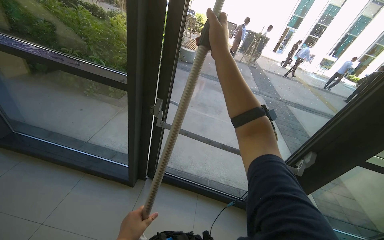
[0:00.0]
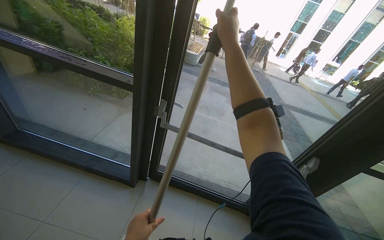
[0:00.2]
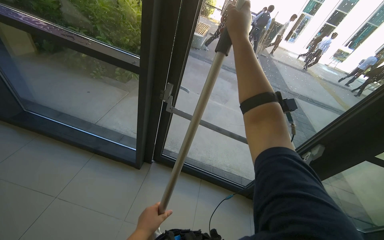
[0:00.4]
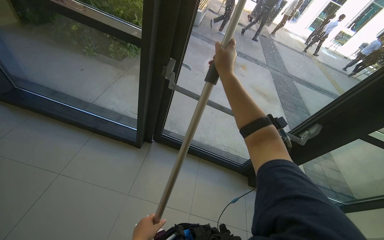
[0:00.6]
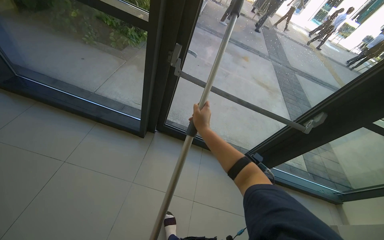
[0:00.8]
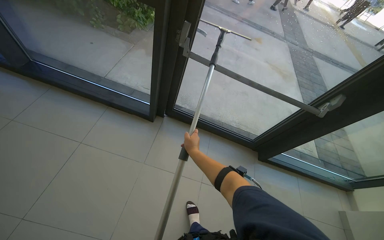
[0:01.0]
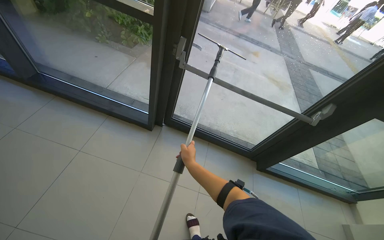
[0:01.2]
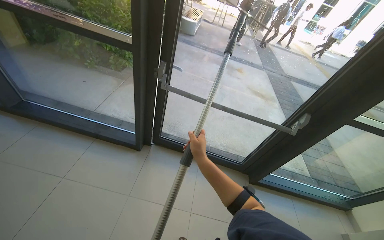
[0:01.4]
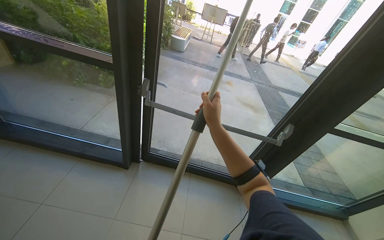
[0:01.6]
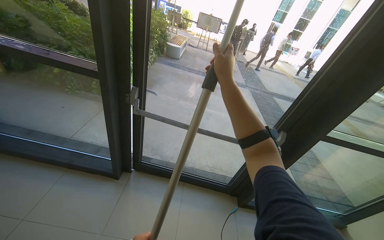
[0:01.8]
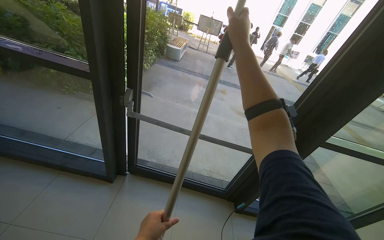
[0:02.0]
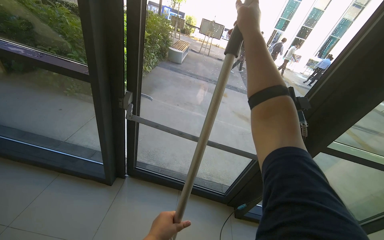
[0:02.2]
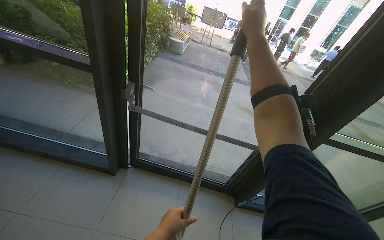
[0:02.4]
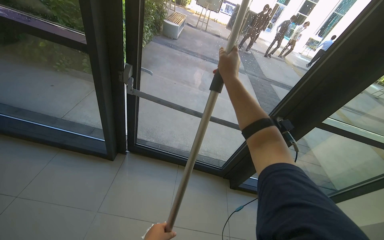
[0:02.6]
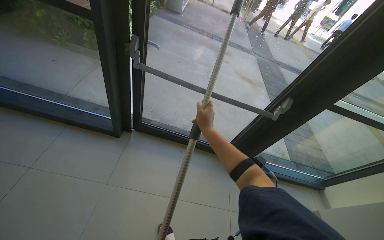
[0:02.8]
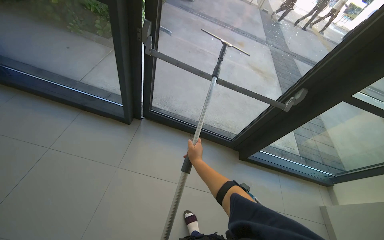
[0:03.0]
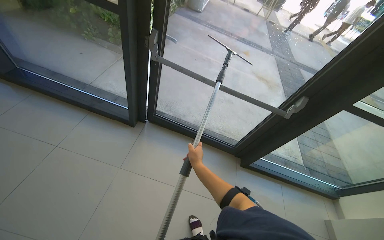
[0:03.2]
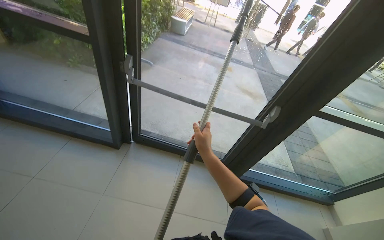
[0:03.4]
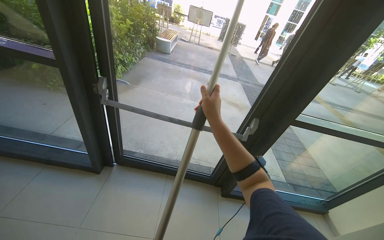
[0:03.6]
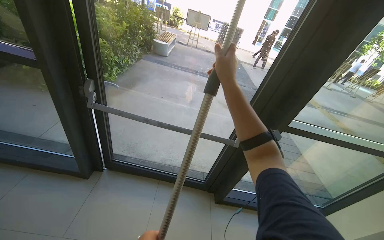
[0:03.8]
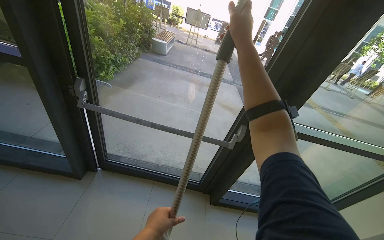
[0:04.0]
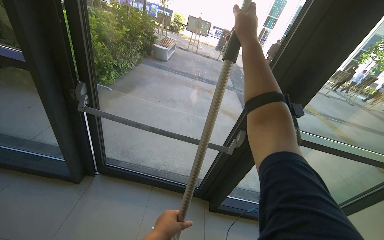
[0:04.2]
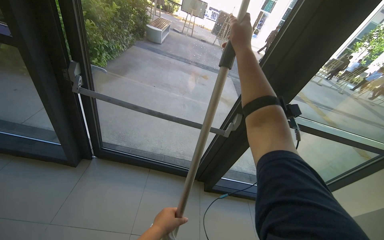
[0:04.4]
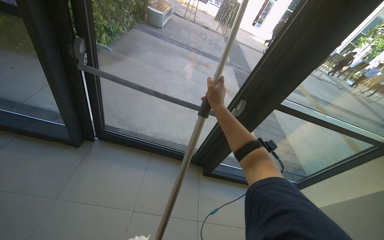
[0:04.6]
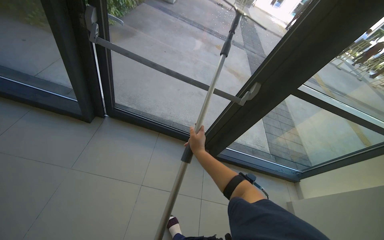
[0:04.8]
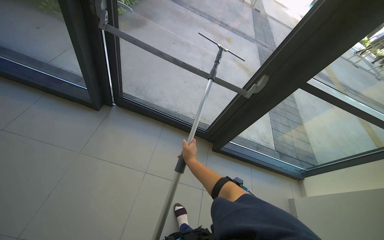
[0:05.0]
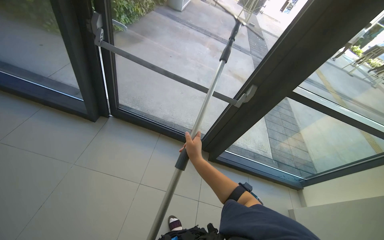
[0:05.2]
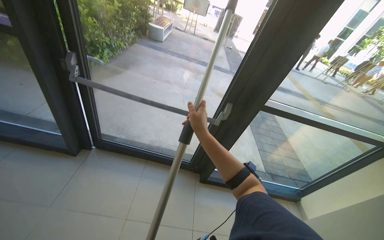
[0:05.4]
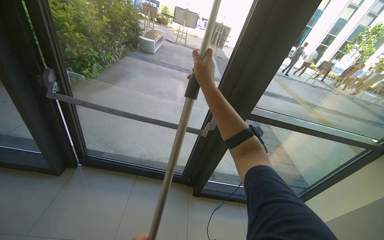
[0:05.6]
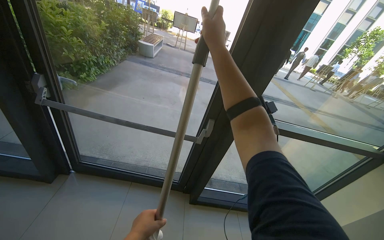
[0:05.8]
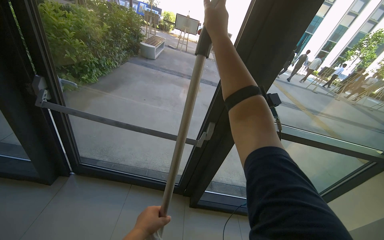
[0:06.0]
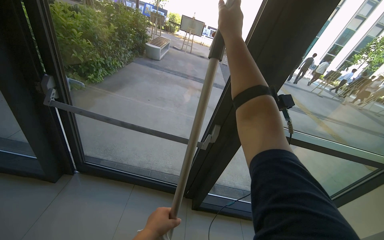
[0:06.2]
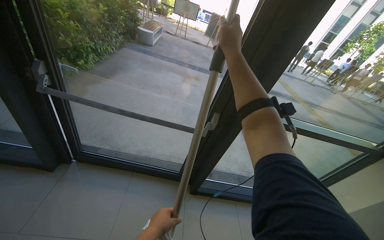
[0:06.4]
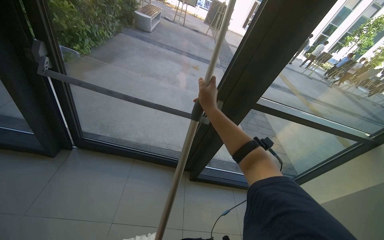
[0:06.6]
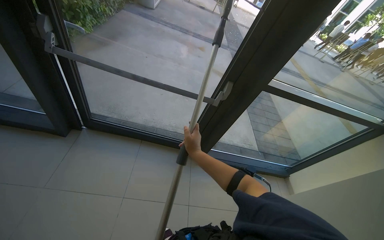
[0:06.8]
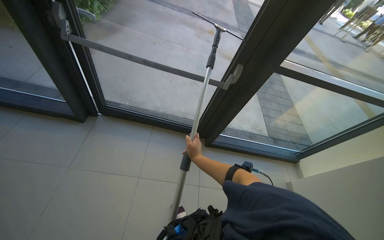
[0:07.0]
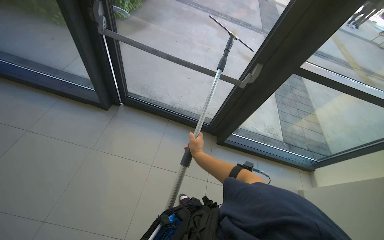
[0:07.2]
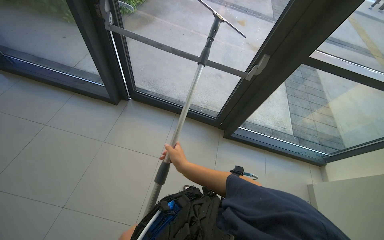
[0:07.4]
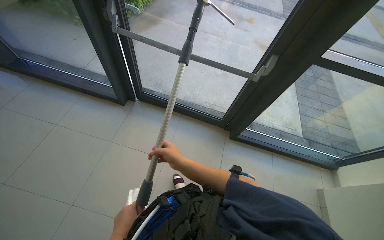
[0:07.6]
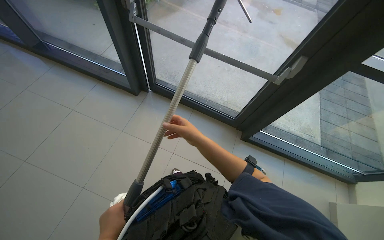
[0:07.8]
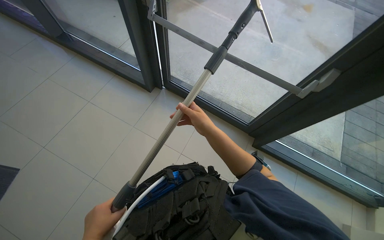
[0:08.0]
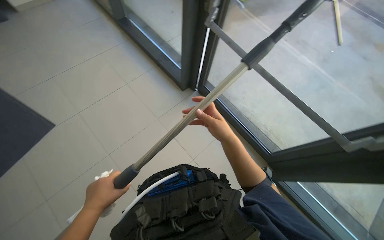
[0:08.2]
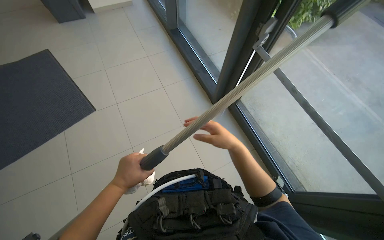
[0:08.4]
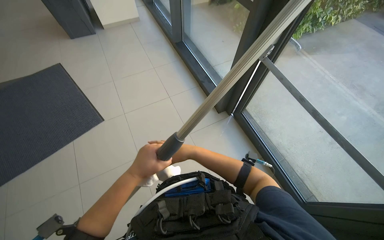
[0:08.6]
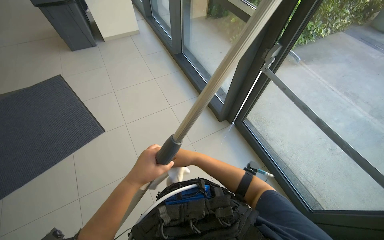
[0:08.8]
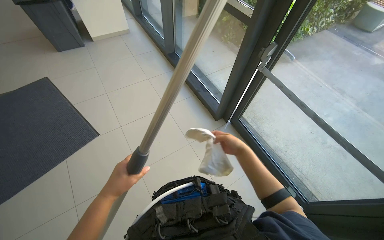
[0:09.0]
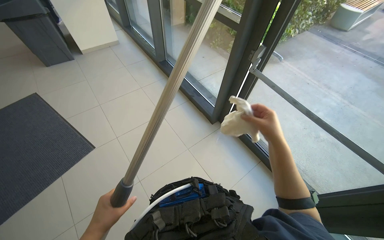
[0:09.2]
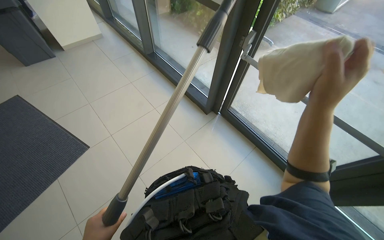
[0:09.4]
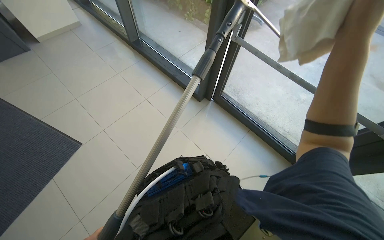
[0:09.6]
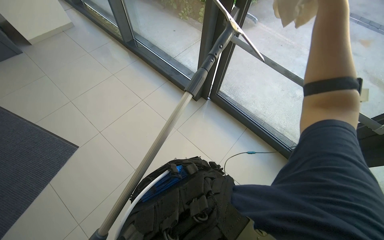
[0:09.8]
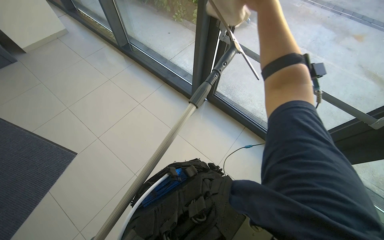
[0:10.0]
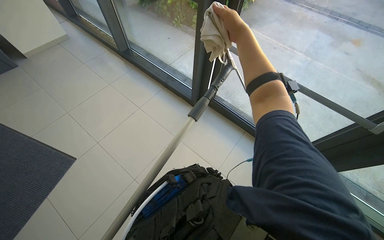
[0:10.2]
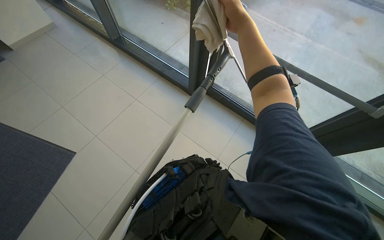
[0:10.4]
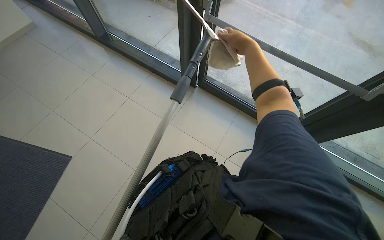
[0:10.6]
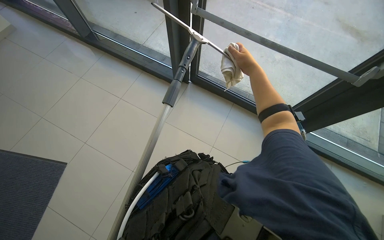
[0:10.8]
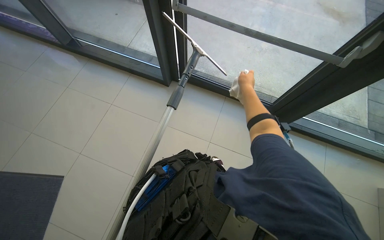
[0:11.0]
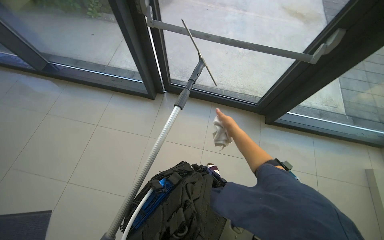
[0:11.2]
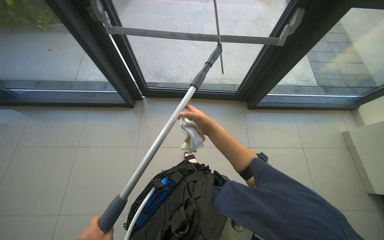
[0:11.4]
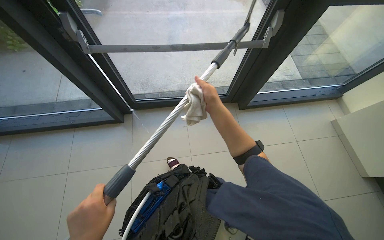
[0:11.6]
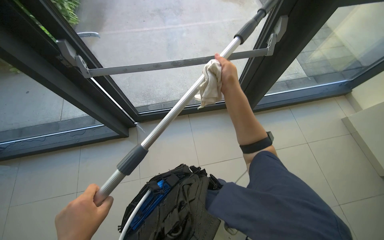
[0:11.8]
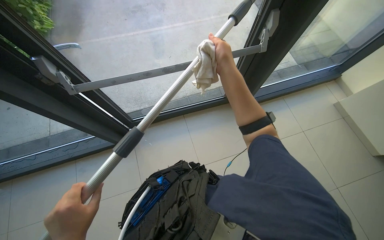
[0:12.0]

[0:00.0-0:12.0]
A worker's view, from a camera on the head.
Job: cleaning windows.
The whole recording: Cleaning glass panels. The worker cleans large glass panels using a long-handled squeegee and a cloth.
0:00.0 to 0:01.6: The right hand travels down the picture by roughly 30 cm.
0:01.6 to 0:03.0: The camera pitches downward, by some 15 degrees. The right hand shifts approximately 35 cm down the picture.
0:03.0 to 0:04.4: The view tilts about 10 degrees upward. The right hand is displaced up the picture and to the right by roughly 70 cm.
0:04.4 to 0:06.0: The right hand moves some 50 cm down the picture and comes back.
0:06.0 to 0:07.6: The view tips downward by about 20 degrees. The right hand is displaced down the picture and to the left by roughly 70 cm.
0:07.6 to 0:09.0: The wearer looks approximately 35 degrees further to the left. The view tips upward by some 15 degrees.
0:10.4 to 0:12.0: The head turns to the right by about 55 degrees.

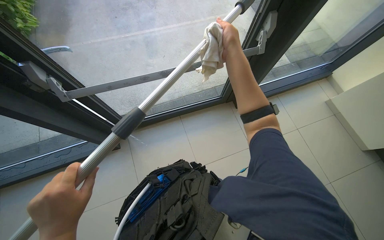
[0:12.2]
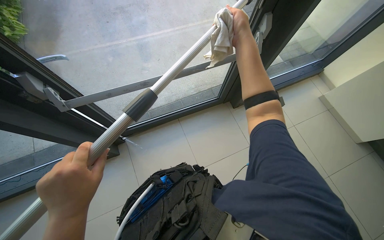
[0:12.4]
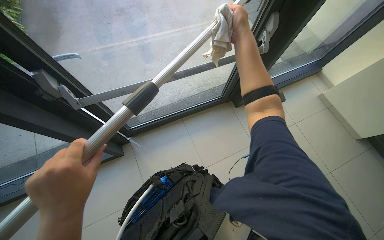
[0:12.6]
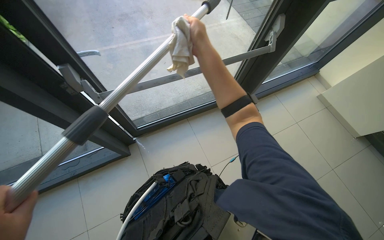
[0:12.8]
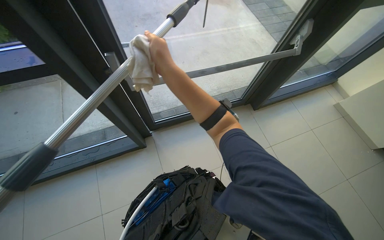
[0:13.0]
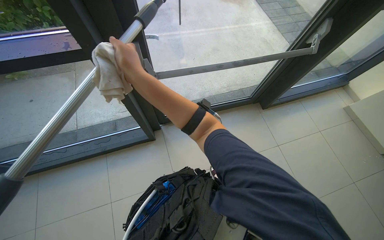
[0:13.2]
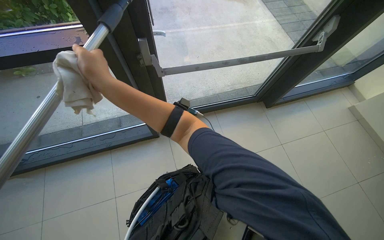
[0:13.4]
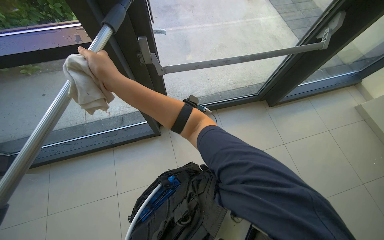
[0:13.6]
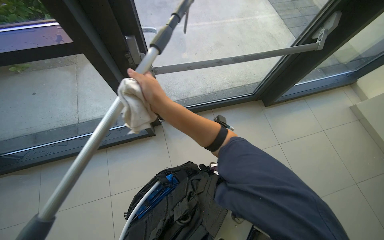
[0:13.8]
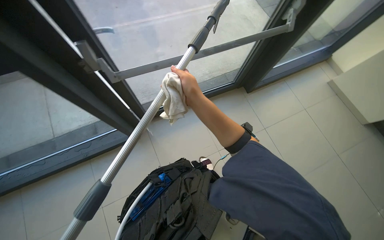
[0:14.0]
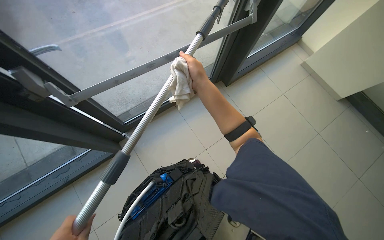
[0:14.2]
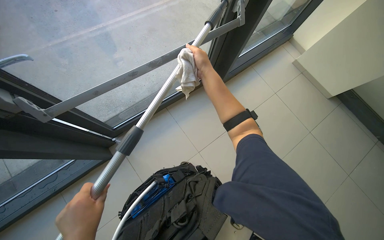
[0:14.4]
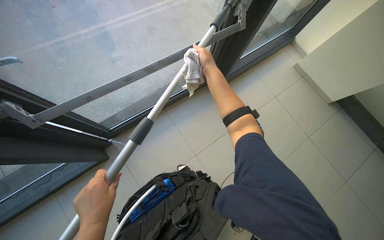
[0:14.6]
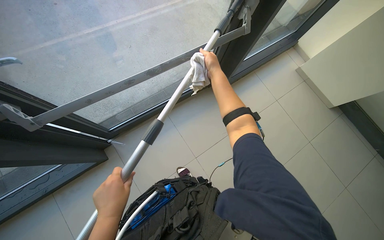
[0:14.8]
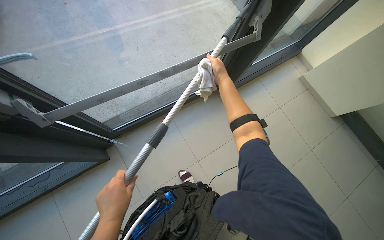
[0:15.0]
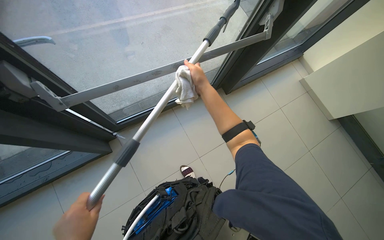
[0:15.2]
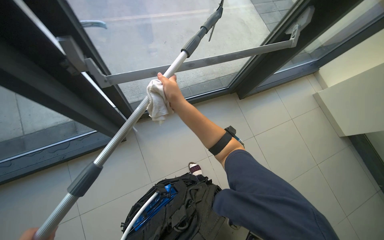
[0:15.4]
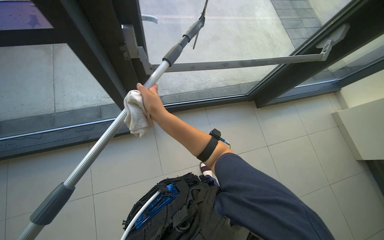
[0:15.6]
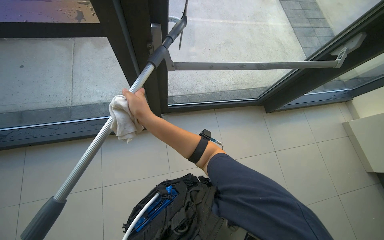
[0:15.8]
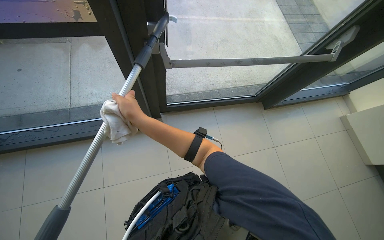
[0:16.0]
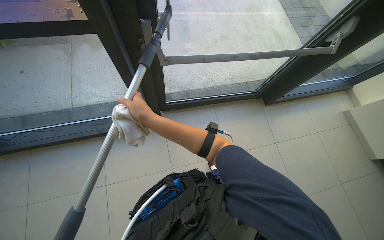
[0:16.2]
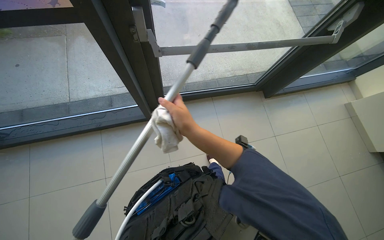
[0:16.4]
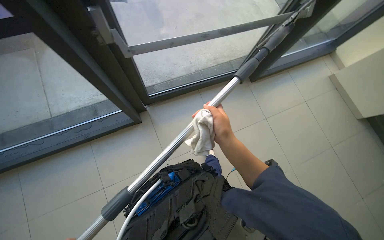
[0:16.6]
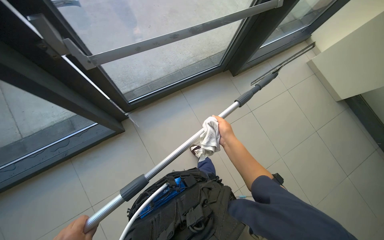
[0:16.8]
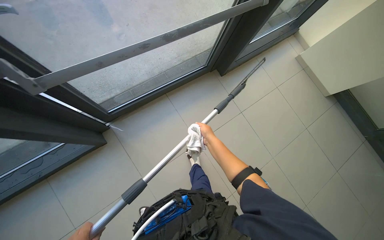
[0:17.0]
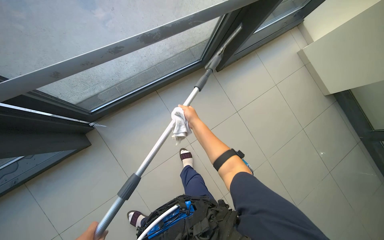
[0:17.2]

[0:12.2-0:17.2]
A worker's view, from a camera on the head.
Job: cleaning windows.
The whole recording: Cleaning glass panels. The worker cleans large glass panels using a long-handled squeegee and a cloth.
0:12.2 to 0:13.8: The camera is carried to the left, about 40 cm.
0:13.8 to 0:15.6: The right hand travels to the right and back again, roughly 30 cm each way.
0:15.6 to 0:17.2: The right hand travels to the right and farther from the camera by roughly 50 cm.

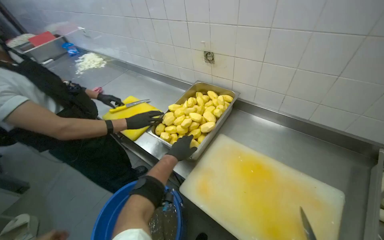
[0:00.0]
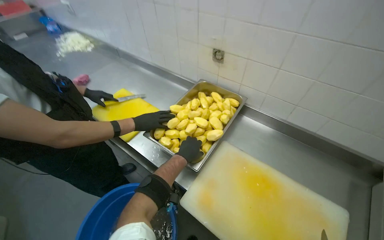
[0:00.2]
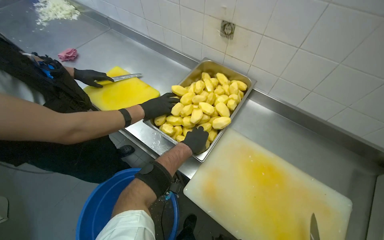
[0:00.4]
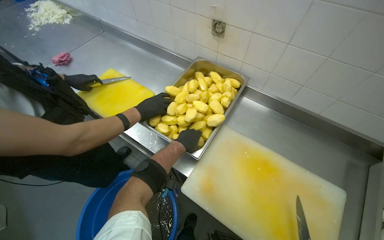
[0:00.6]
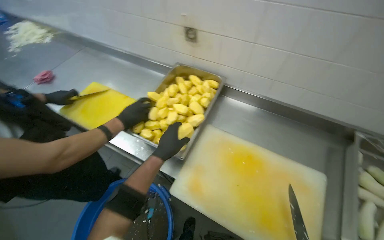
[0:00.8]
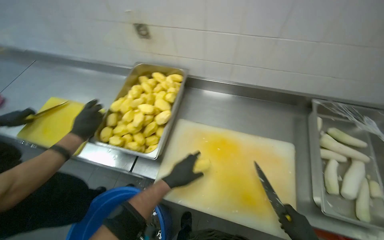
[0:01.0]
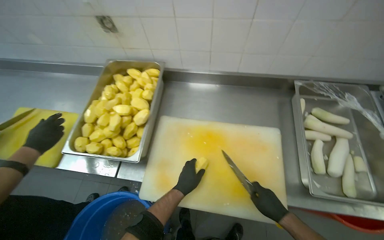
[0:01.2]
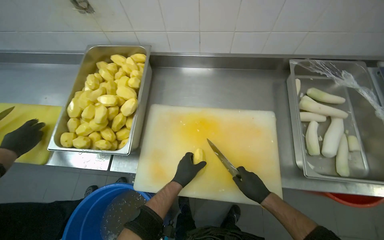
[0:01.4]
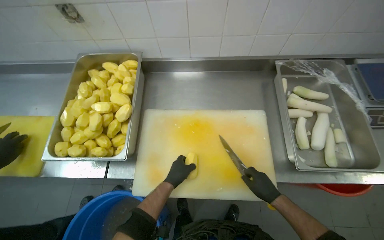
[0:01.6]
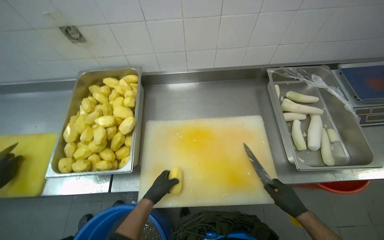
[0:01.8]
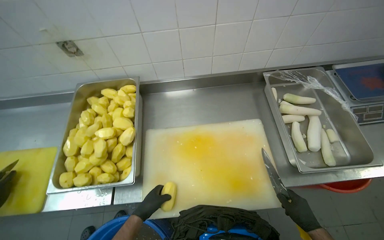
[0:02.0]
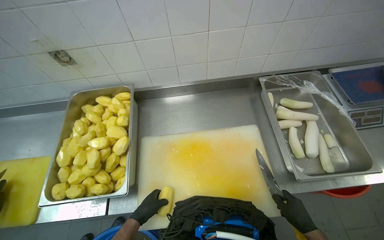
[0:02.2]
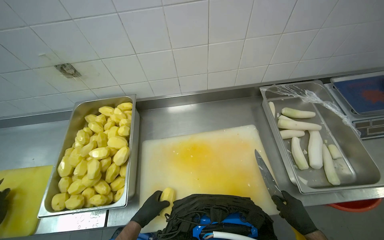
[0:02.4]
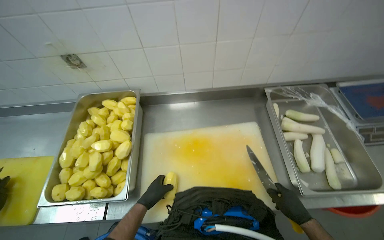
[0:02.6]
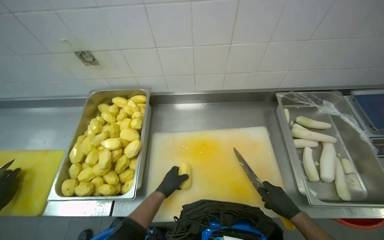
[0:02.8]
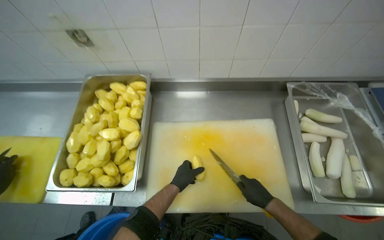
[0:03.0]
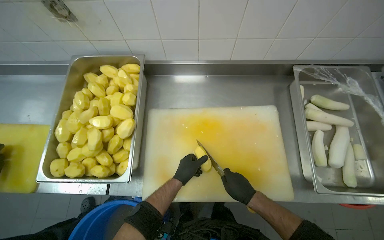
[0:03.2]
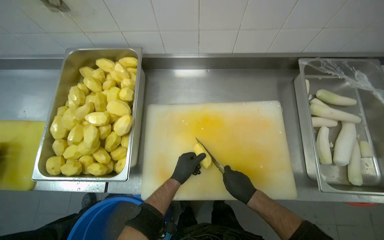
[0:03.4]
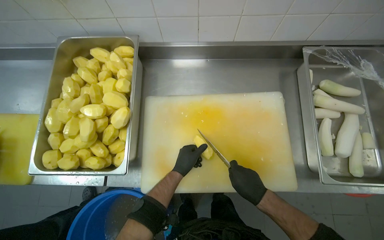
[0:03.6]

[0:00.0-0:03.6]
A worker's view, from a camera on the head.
Job: preparing food.
The whole recording: Chopping peeled potatoes. The worker uses a knife to chop peeled potatoes into smaller pieces on a cutting board.
0:00.0 to 0:01.8: The head turns to the right by roughly 40 degrees. The wearer looks roughly 15 degrees further downward.
0:01.8 to 0:03.6: The wearer looks some 10 degrees further downward. The right hand shifts approximately 15 cm to the left; the left hand goes some 10 cm to the right and up the picture.
